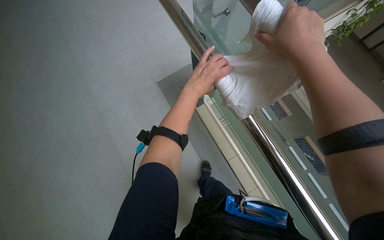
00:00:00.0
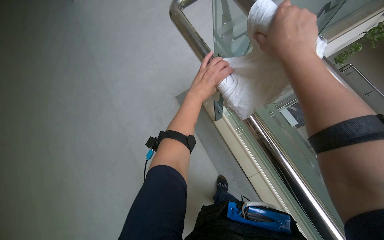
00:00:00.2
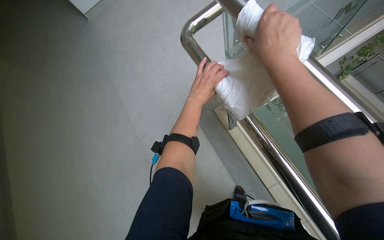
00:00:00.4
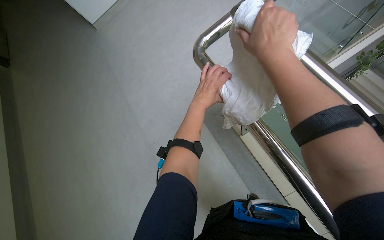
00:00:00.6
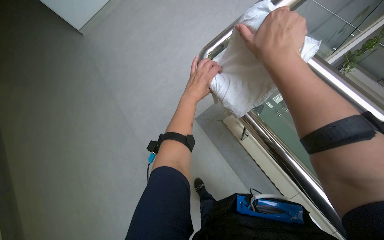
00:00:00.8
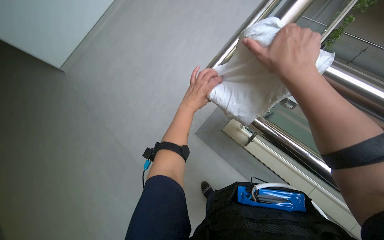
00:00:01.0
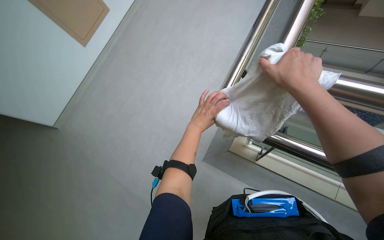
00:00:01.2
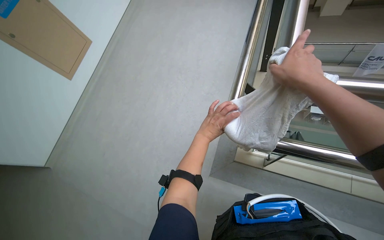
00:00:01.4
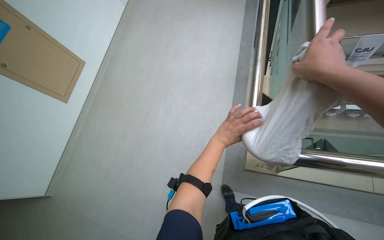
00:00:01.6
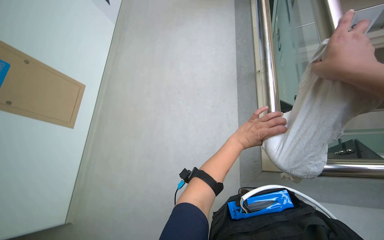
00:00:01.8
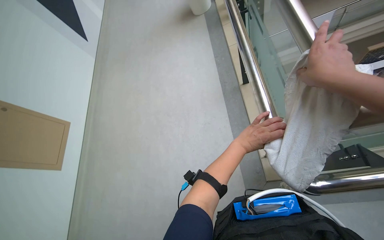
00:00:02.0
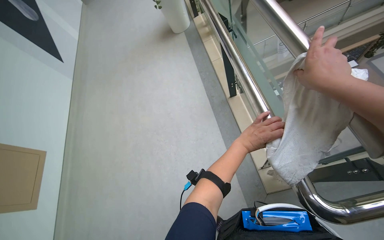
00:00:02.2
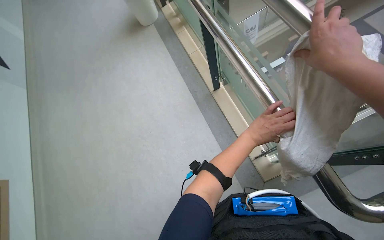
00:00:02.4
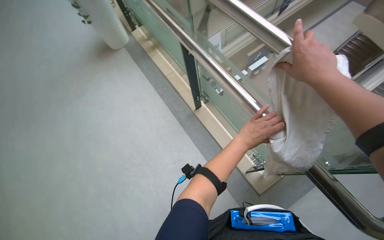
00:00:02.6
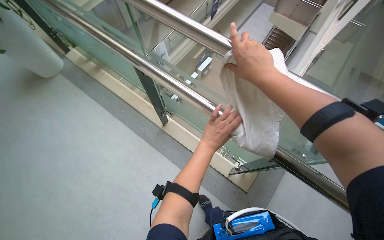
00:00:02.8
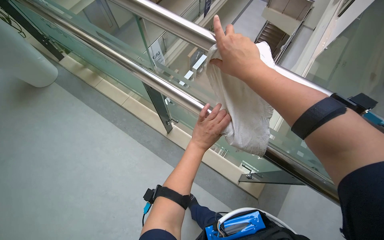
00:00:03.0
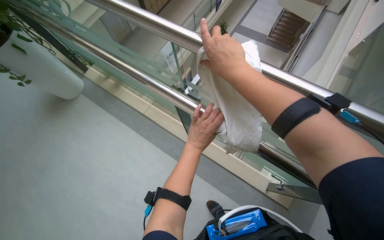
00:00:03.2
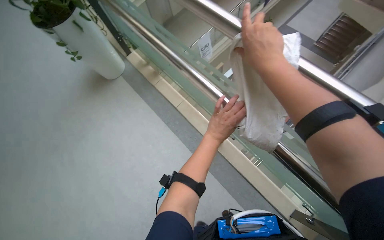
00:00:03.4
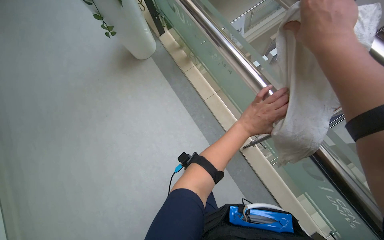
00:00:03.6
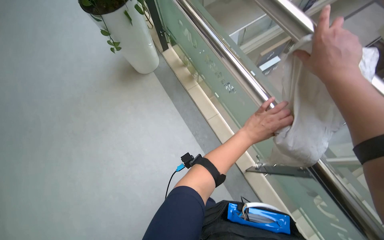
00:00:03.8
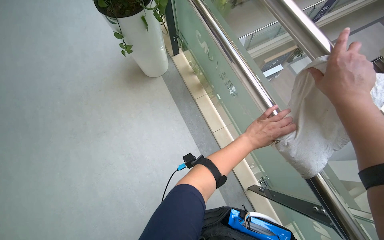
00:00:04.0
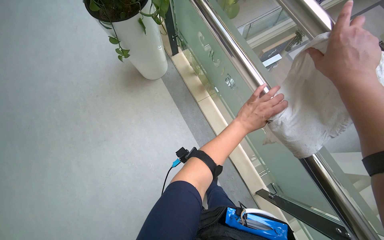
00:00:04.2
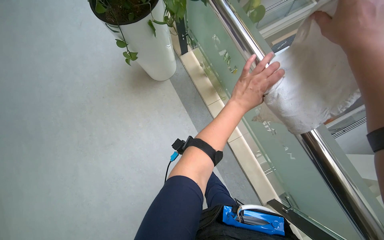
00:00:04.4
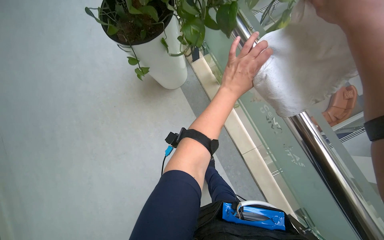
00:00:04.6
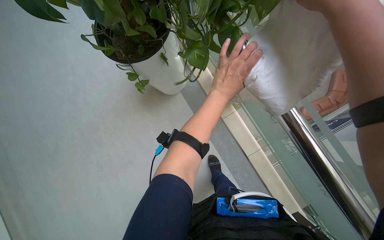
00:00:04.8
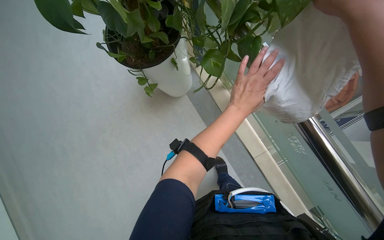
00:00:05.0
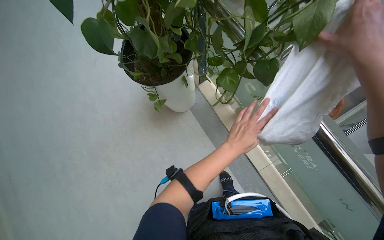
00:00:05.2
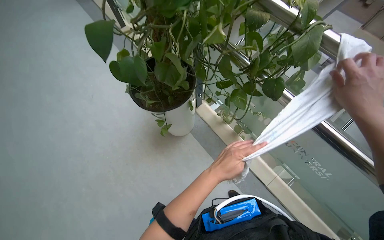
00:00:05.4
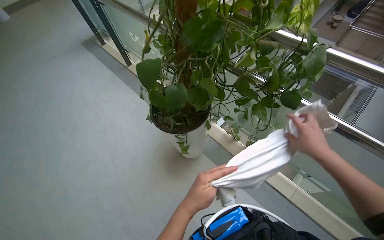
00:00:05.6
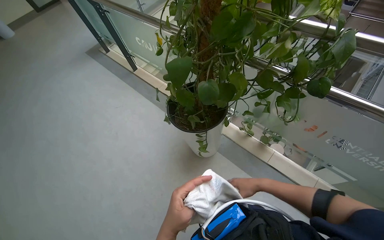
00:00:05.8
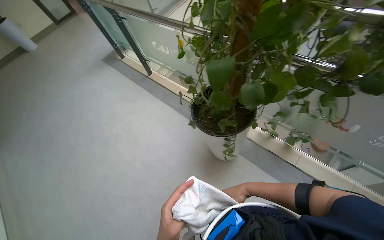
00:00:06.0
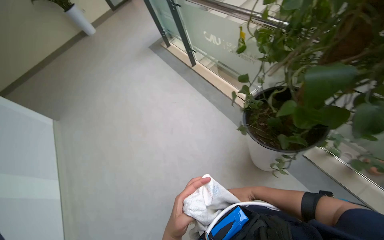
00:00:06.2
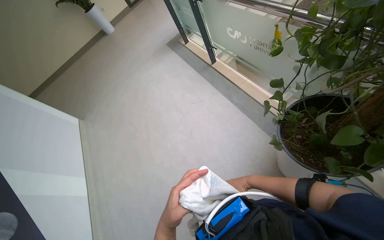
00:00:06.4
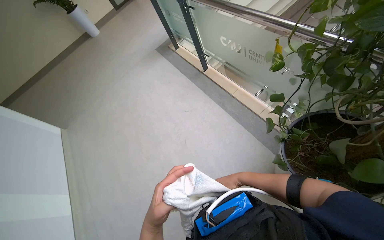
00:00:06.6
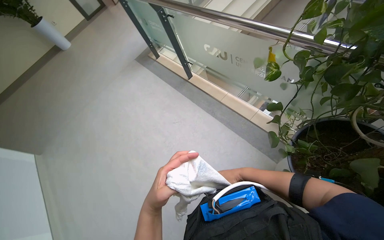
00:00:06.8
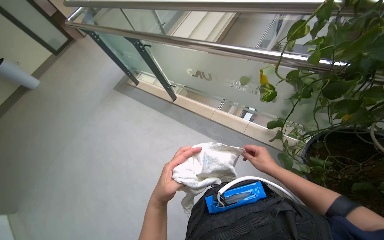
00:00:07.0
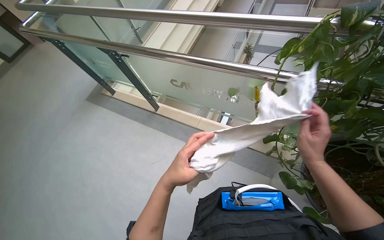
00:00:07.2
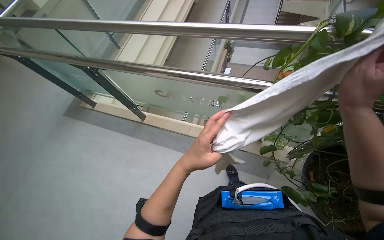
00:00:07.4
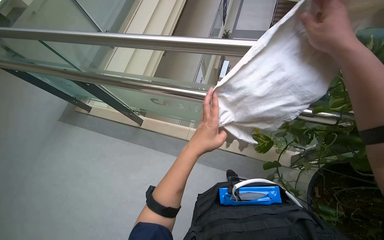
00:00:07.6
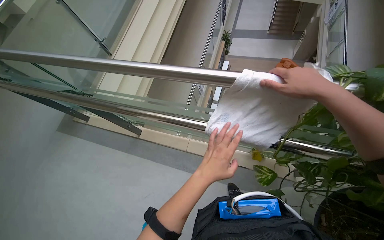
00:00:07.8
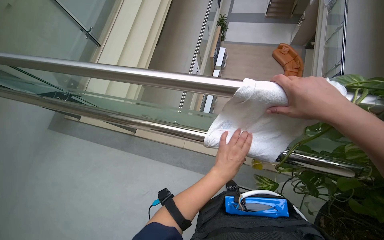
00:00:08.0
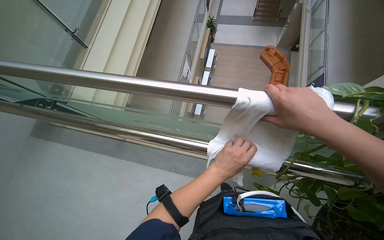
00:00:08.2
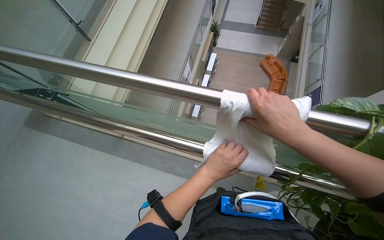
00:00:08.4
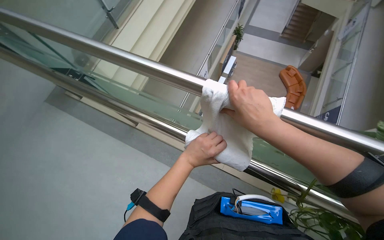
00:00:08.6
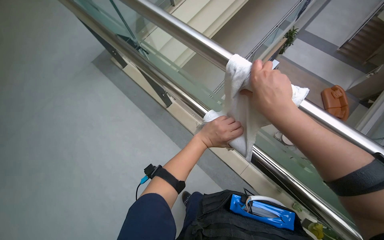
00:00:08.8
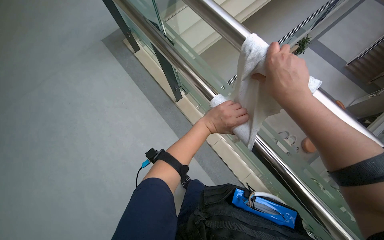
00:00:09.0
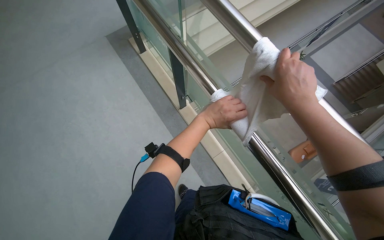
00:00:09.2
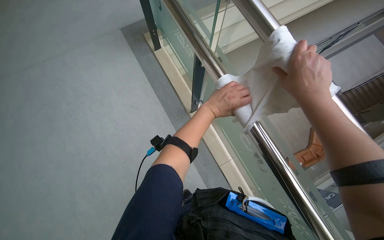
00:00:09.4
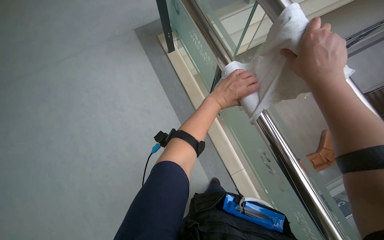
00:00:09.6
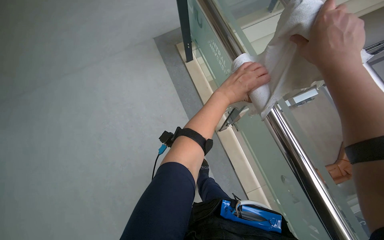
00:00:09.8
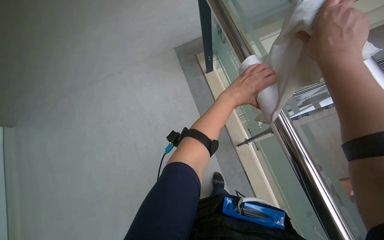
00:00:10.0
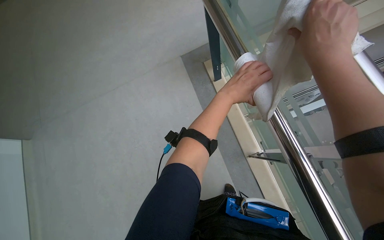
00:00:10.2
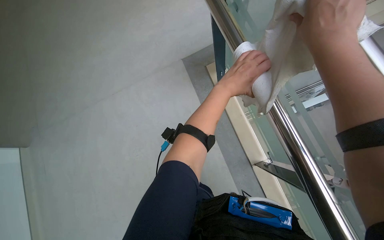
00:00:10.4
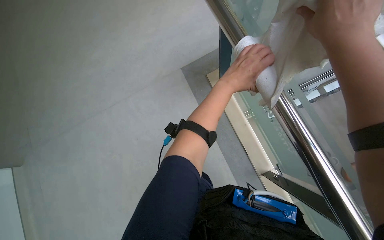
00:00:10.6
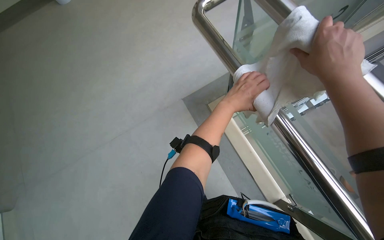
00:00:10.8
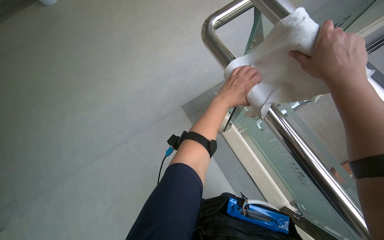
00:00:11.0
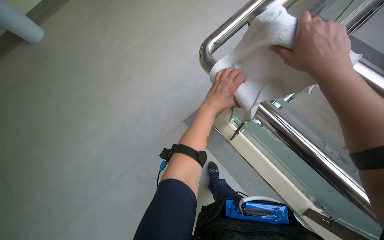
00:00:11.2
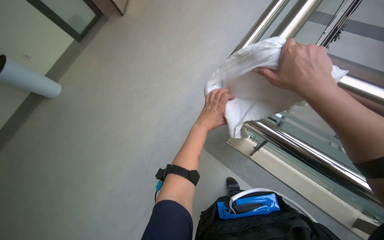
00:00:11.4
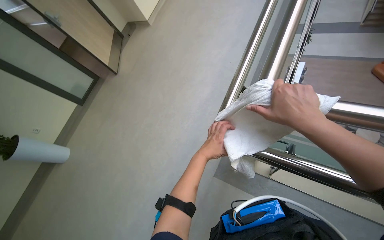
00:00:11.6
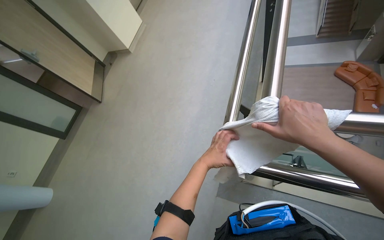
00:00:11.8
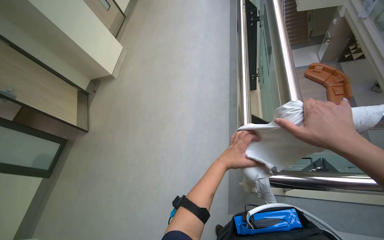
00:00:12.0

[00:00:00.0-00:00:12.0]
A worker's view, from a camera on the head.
Job: wiping surfaces.
The whole recording: Wiping metal handrail. The worker wipes the metal handrail with a white cloth while descending the stairs.
00:00:00.0 to 00:00:01.6: The camera pitches upward, by about 20 degrees. The right hand moves to the right, some 10 cm.
00:00:01.6 to 00:00:03.0: The wearer looks approximately 45 degrees further to the right. The camera pitches upward, by about 20 degrees.
00:00:04.4 to 00:00:06.0: The camera pitches upward, by approximately 20 degrees. The right hand goes some 70 cm to the left and farther from the camera. Meanwhile the left hand is displaced to the left by about 70 cm.
00:00:06.0 to 00:00:07.6: The head travels approximately 1 m. The head rotates roughly 25 degrees to the right.
00:00:07.6 to 00:00:09.0: Everything in view rotates some 35 degrees clockwise.
00:00:09.0 to 00:00:10.4: The head turns to the left by roughly 25 degrees.
00:00:10.4 to 00:00:12.0: The wearer looks some 35 degrees further upward. Everything in view rotates roughly 25 degrees counterclockwise.

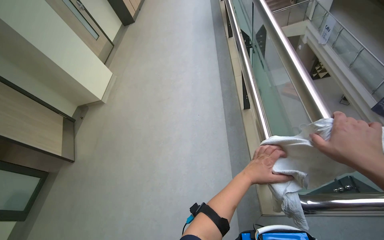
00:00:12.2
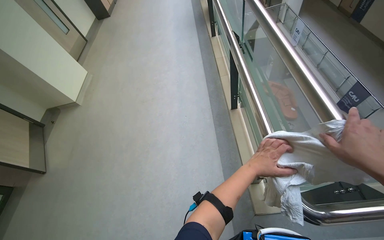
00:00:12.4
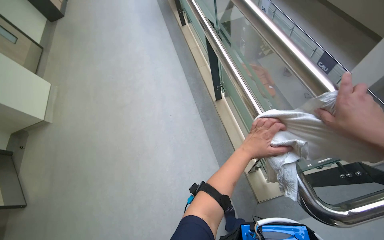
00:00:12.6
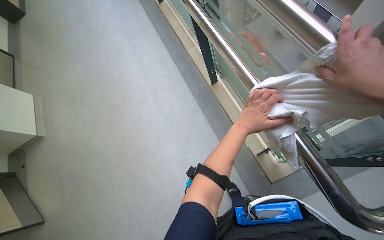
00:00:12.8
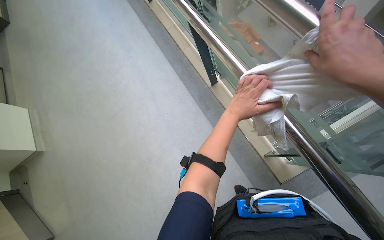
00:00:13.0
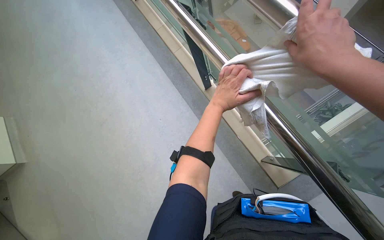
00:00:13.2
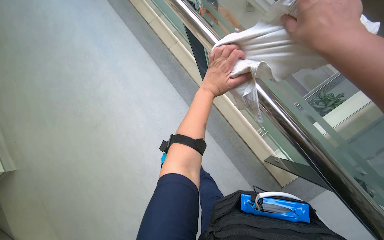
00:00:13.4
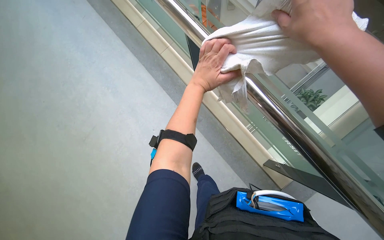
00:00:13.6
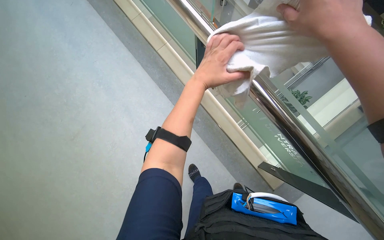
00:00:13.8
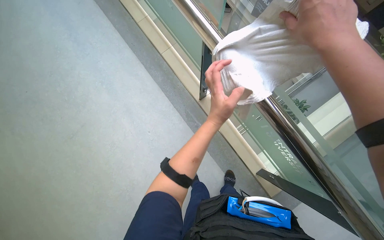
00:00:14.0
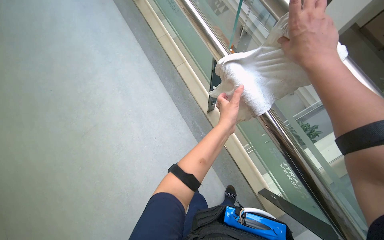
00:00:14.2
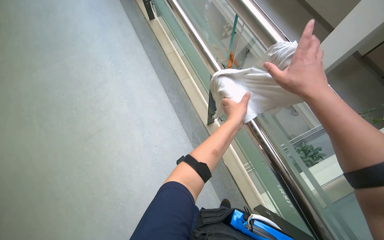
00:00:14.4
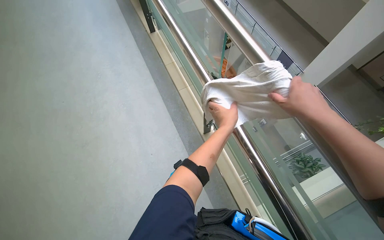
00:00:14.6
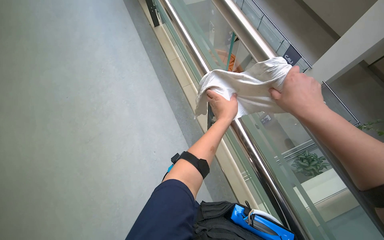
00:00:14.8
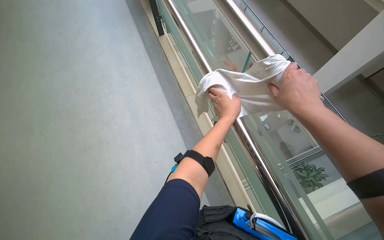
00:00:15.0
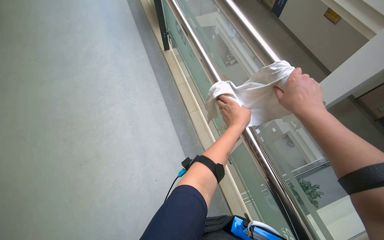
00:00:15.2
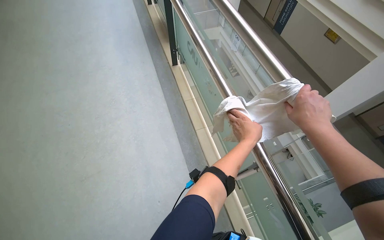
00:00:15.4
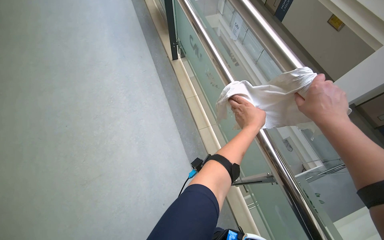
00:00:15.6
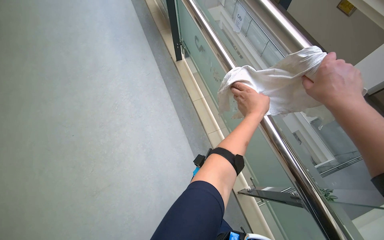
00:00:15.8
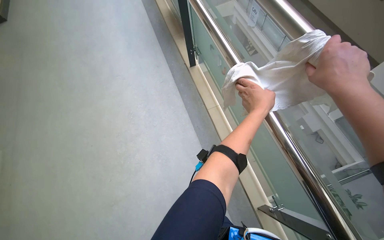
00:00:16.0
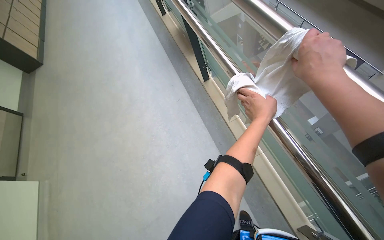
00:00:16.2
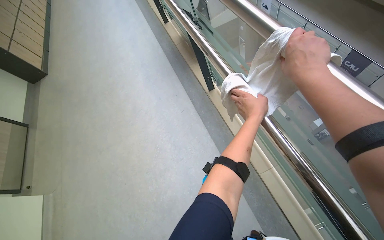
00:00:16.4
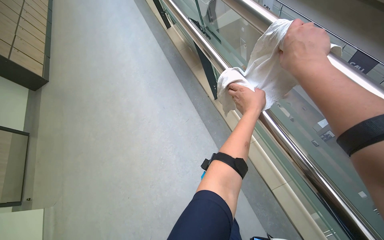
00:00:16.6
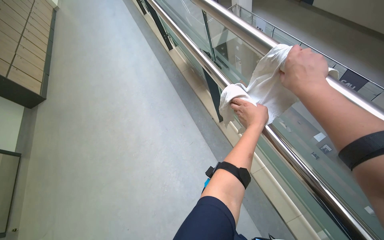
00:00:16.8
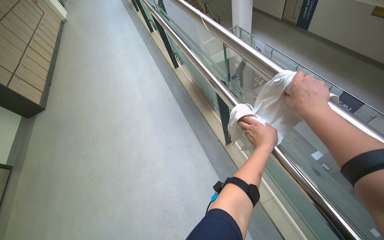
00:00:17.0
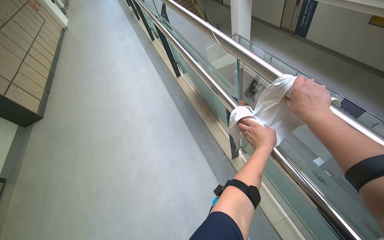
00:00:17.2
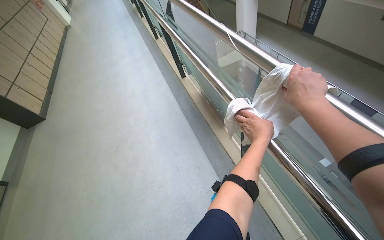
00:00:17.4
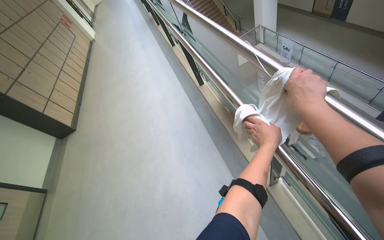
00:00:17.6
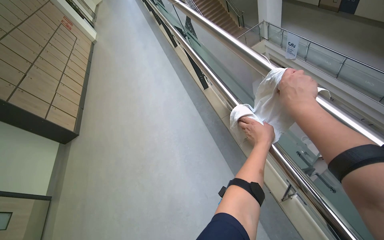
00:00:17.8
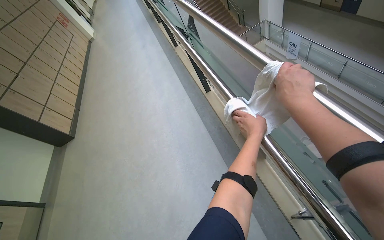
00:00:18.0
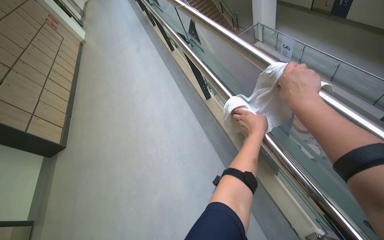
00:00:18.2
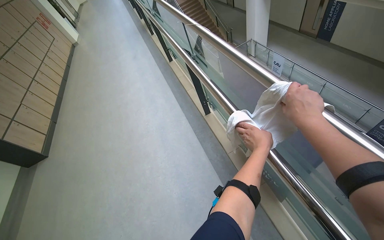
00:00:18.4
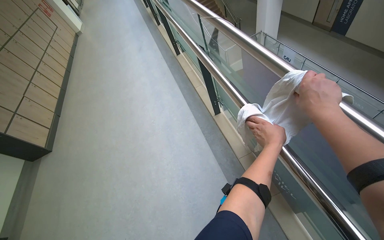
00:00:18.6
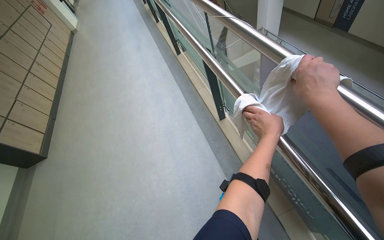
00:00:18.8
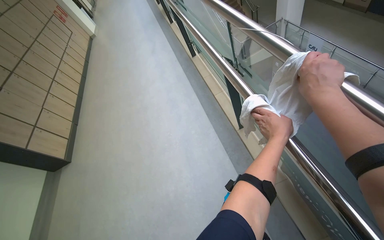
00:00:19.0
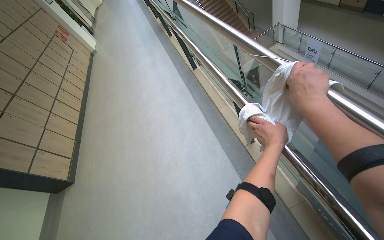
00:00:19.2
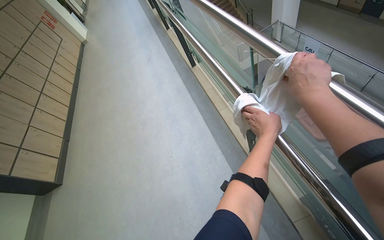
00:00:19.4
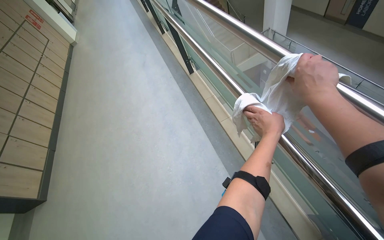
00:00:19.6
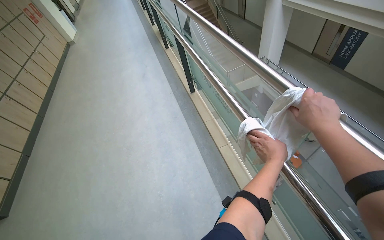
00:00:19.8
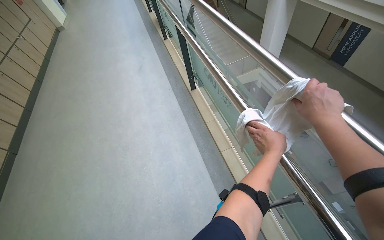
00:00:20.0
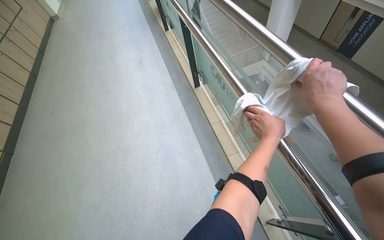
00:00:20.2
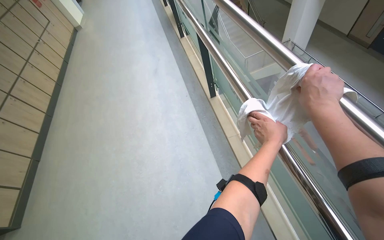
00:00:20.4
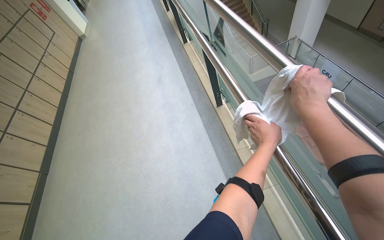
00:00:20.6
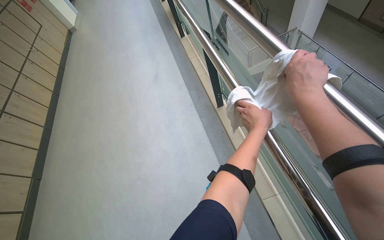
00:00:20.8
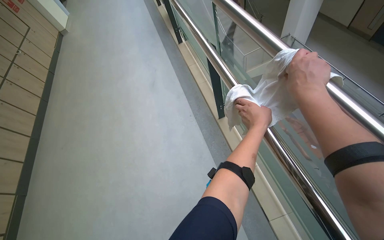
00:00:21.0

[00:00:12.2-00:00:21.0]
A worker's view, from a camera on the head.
Job: wiping surfaces.
The whole recording: Wiping metal handrail. The worker wipes the metal handrail with a white cloth while descending the stairs.
00:00:12.2 to 00:00:13.6: The wearer's head swings approximately 30 degrees to the right.
00:00:13.6 to 00:00:15.2: The camera pitches upward, by about 20 degrees.
00:00:15.2 to 00:00:16.6: The view swings about 20 degrees to the left. The camera pitches upward, by roughly 10 degrees.
00:00:16.6 to 00:00:18.0: The camera is carried roughly 60 cm.
00:00:18.0 to 00:00:19.6: The camera is carried about 1 m.
00:00:19.6 to 00:00:21.0: The wearer moves roughly 1 m.
